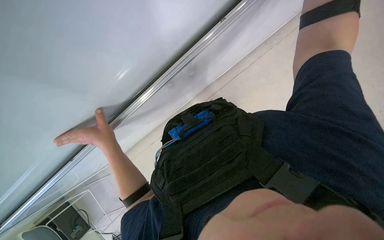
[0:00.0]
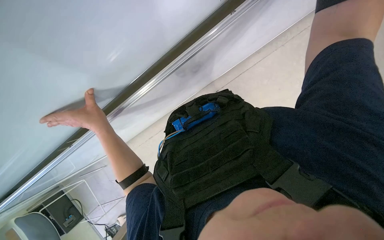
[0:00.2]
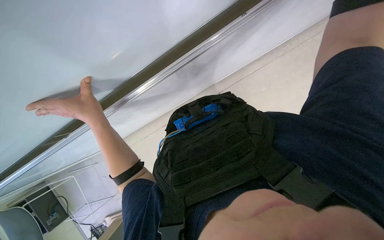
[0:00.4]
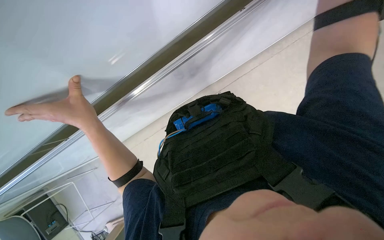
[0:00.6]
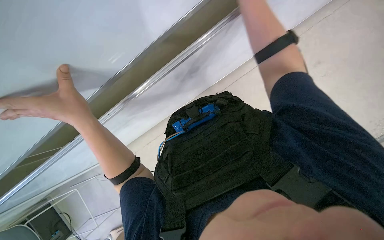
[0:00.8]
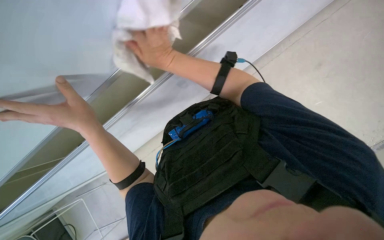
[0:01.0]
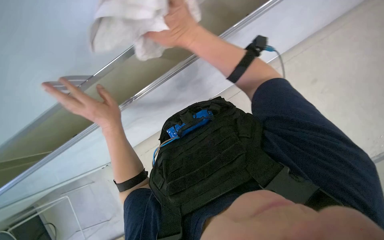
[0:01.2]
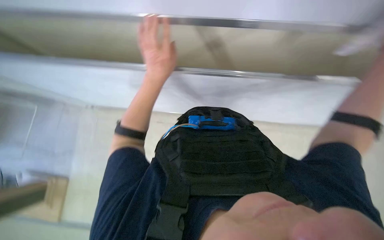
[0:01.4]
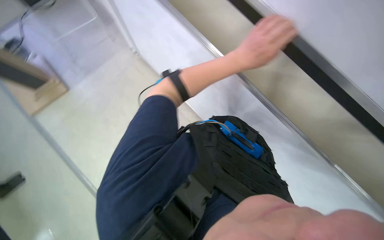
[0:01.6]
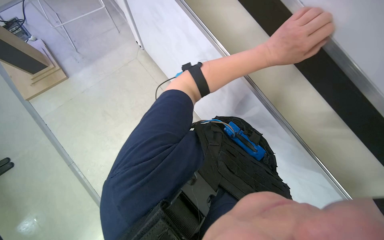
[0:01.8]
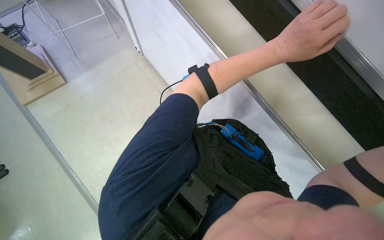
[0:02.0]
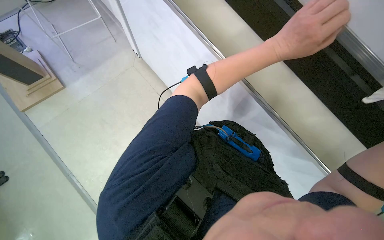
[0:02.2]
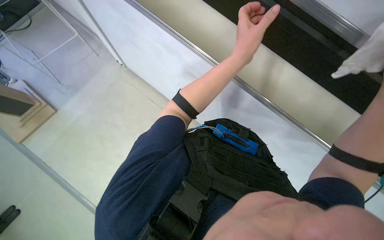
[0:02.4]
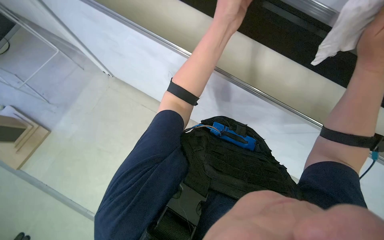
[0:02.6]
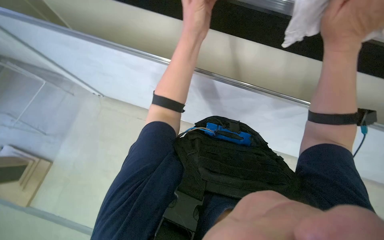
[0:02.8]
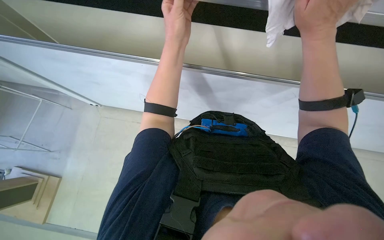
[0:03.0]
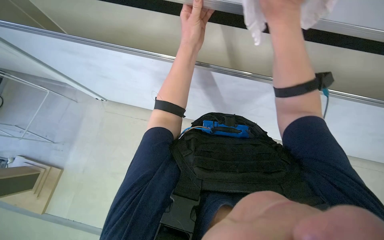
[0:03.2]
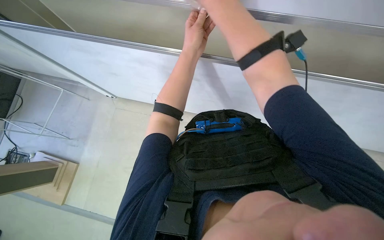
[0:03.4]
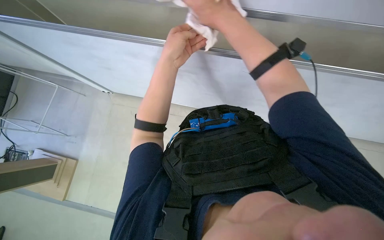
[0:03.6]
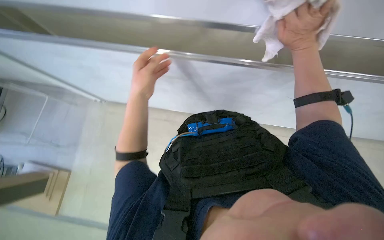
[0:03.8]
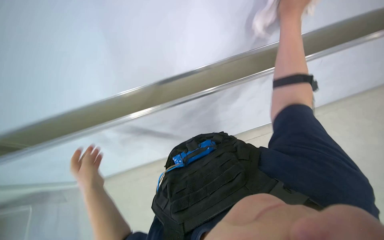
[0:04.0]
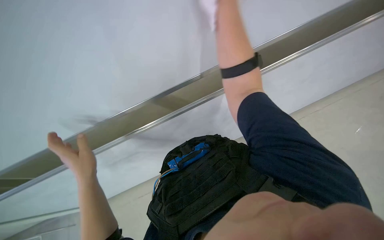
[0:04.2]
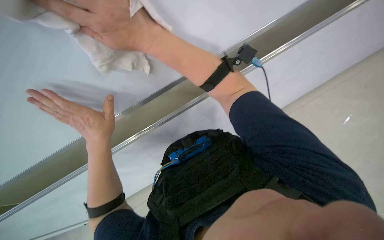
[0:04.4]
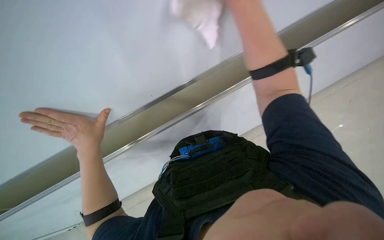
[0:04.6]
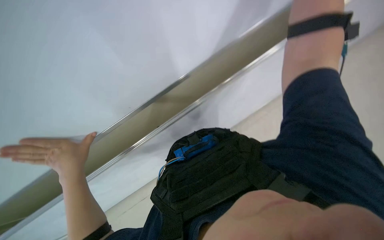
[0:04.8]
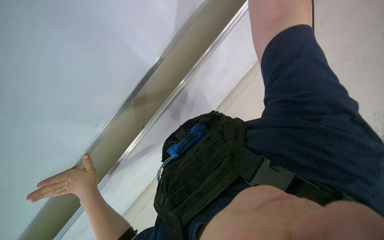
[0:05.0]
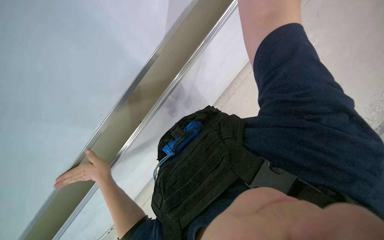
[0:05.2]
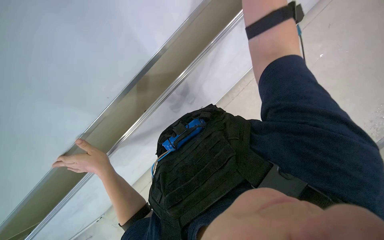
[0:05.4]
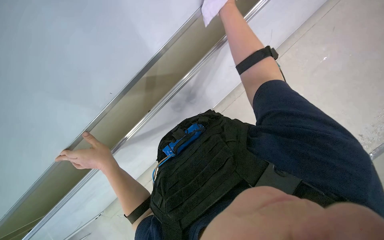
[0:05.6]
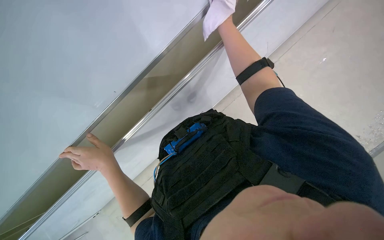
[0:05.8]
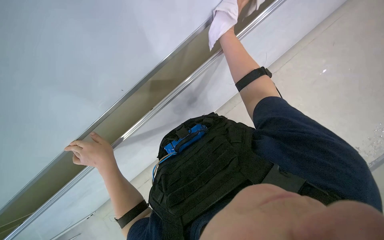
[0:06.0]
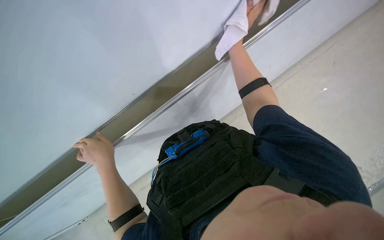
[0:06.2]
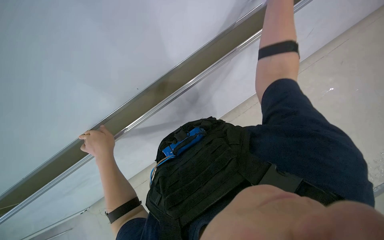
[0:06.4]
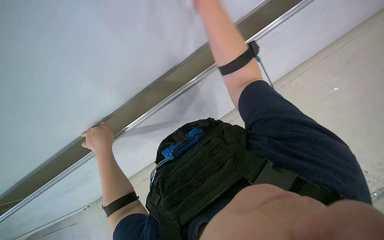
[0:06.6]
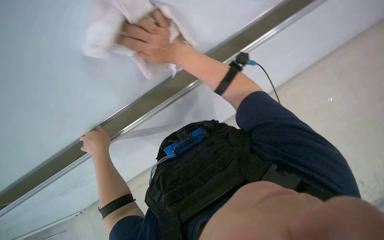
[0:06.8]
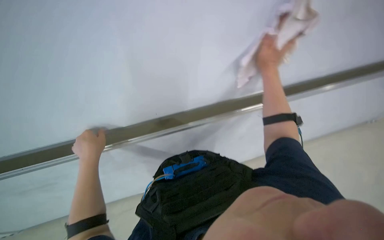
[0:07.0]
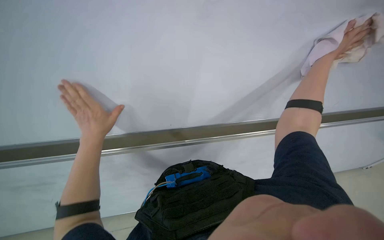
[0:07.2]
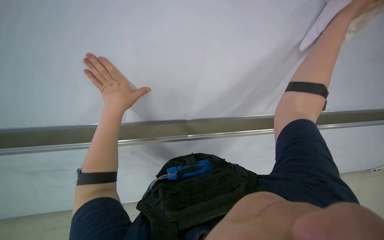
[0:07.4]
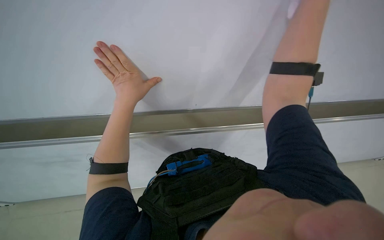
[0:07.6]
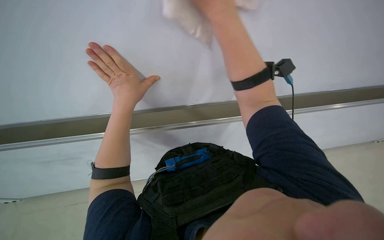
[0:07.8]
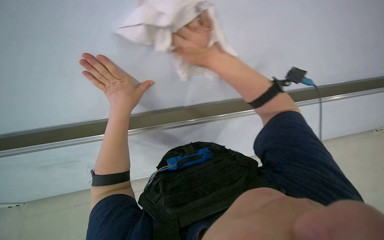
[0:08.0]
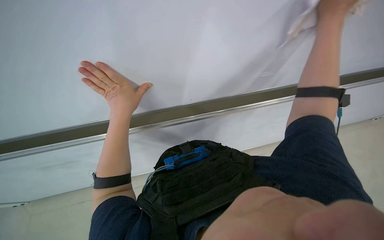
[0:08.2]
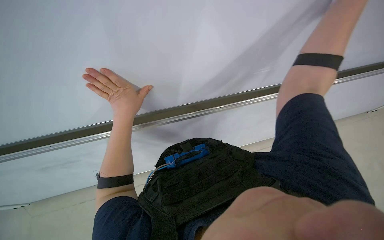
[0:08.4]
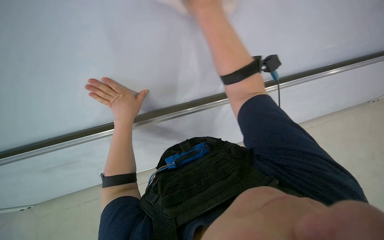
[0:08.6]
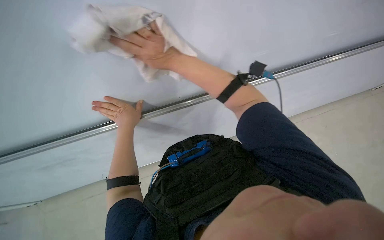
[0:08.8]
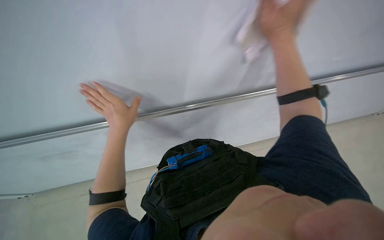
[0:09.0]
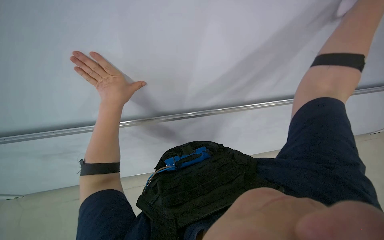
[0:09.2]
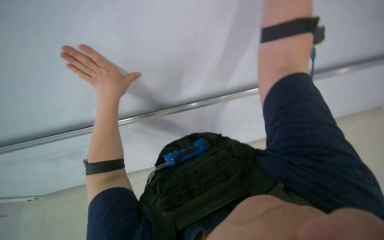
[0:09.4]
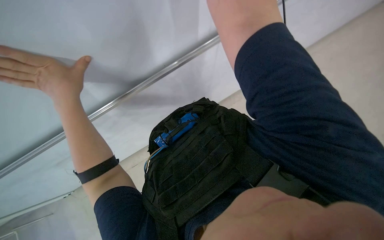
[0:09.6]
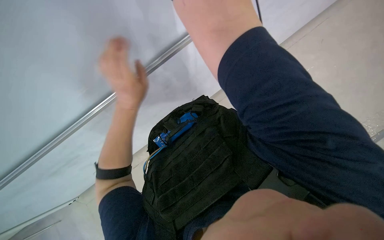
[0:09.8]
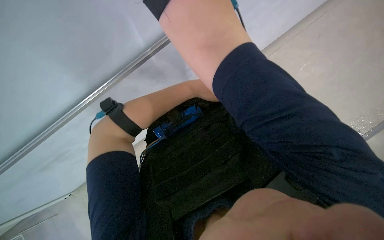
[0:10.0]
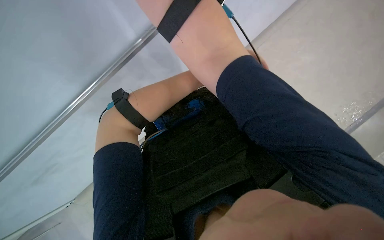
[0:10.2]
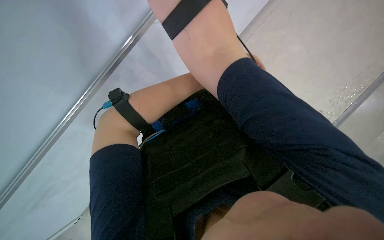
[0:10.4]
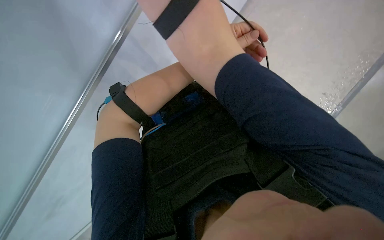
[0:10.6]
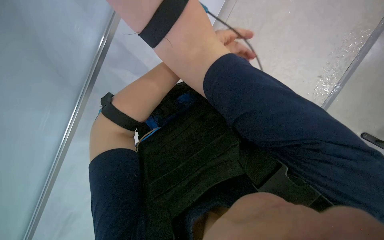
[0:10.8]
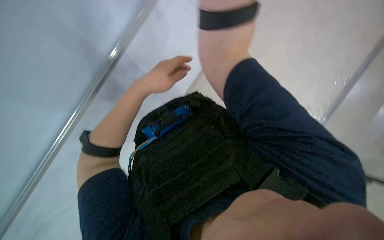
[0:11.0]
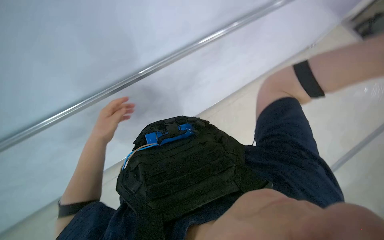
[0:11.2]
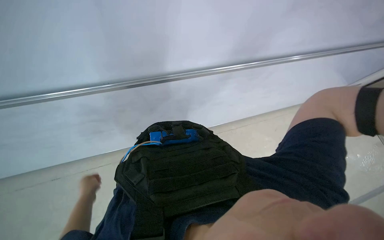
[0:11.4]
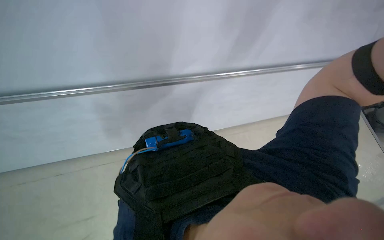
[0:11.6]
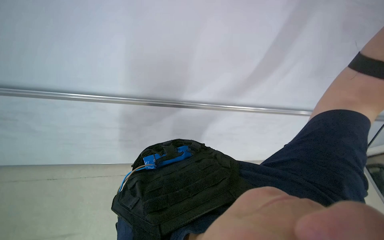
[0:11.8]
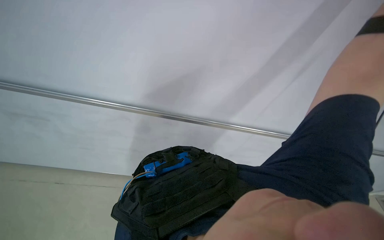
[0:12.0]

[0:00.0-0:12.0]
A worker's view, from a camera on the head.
Job: wiping surfaces.
The whole recording: Wiping board with cloth. The worker wipes a white board surface with a white cloth.
0:00.0 to 0:01.6: The scene rotates clockwise by about 55 degrees.
0:01.6 to 0:03.0: Everything in view rotates roughly 40 degrees counterclockwise.
0:03.0 to 0:04.4: The camera pitches upward, by roughly 15 degrees.
0:06.0 to 0:07.6: The view tips upward by roughly 20 degrees.
0:09.0 to 0:10.4: The camera pitches downward, by roughly 20 degrees.
0:10.4 to 0:12.0: The wearer looks approximately 45 degrees further upward.

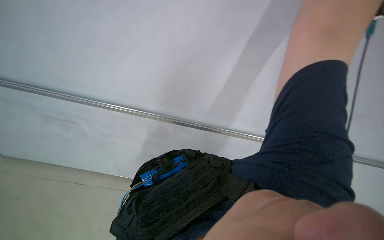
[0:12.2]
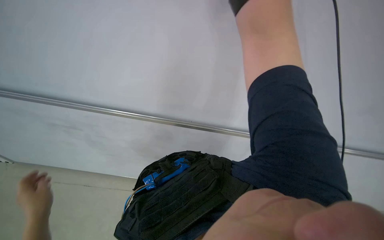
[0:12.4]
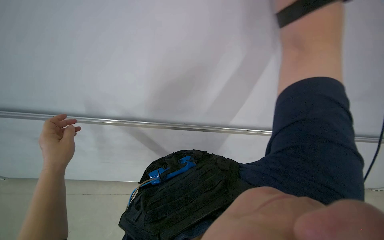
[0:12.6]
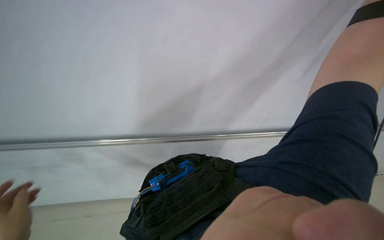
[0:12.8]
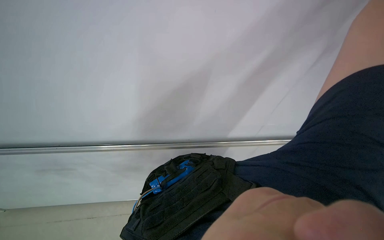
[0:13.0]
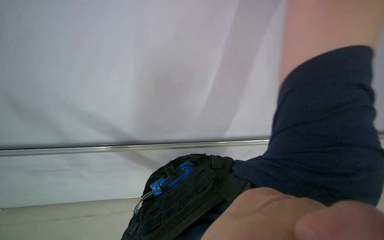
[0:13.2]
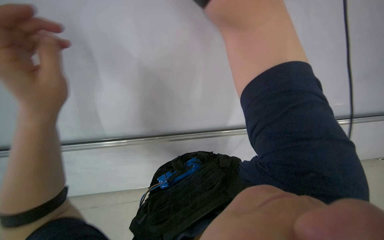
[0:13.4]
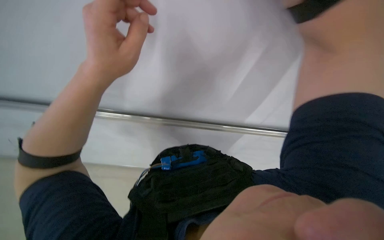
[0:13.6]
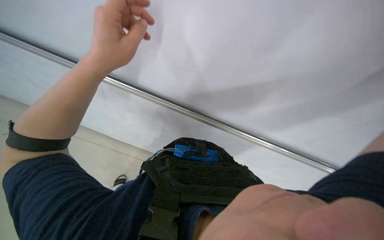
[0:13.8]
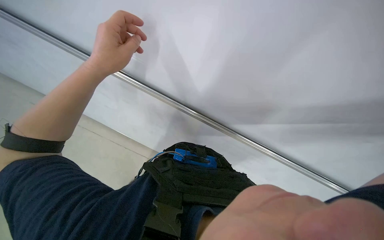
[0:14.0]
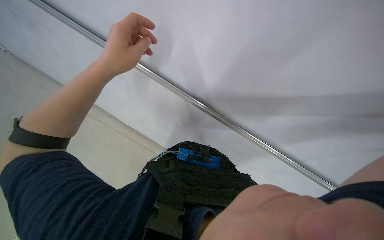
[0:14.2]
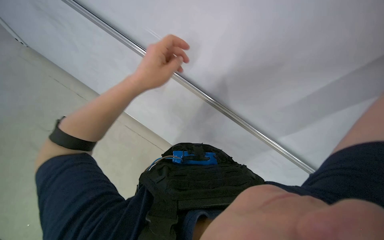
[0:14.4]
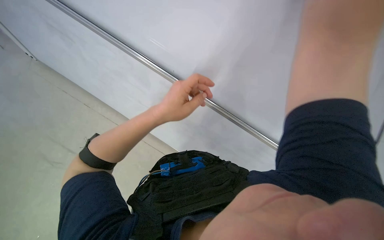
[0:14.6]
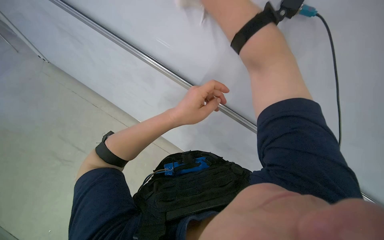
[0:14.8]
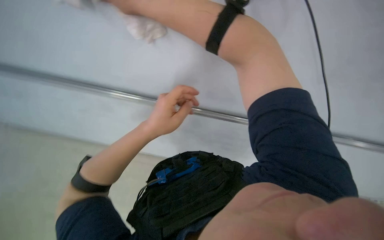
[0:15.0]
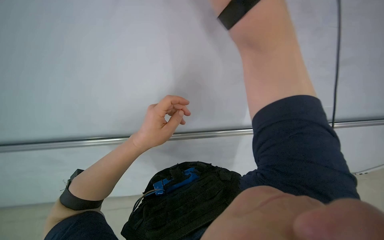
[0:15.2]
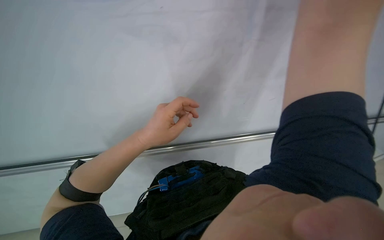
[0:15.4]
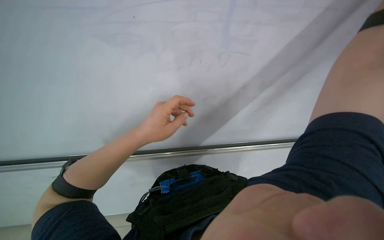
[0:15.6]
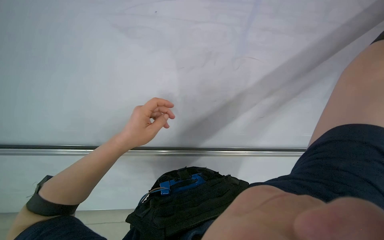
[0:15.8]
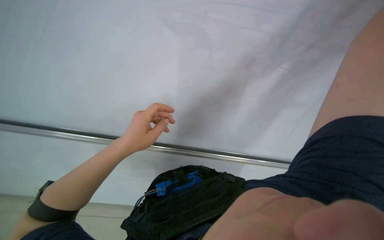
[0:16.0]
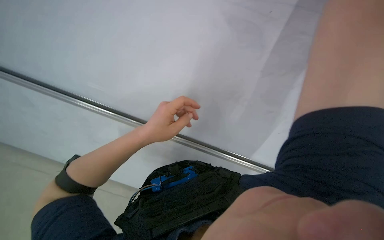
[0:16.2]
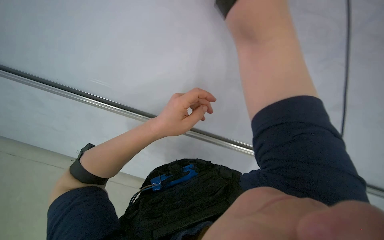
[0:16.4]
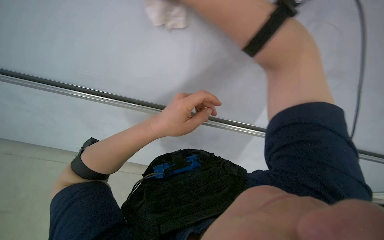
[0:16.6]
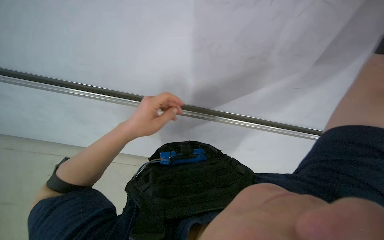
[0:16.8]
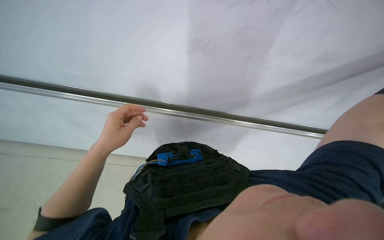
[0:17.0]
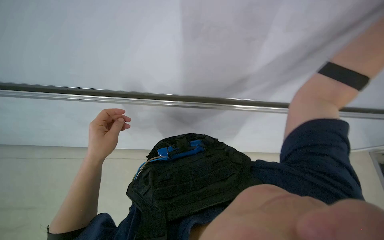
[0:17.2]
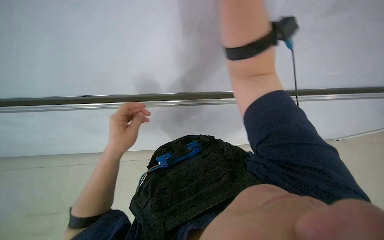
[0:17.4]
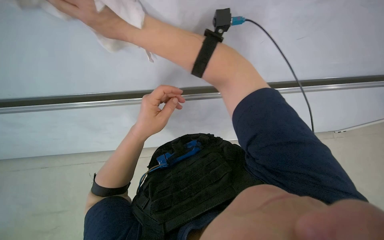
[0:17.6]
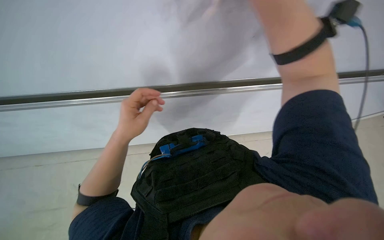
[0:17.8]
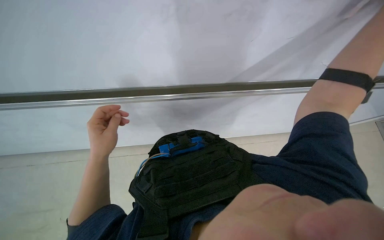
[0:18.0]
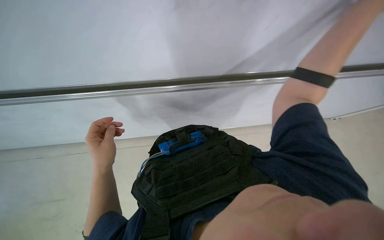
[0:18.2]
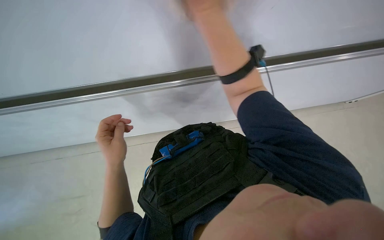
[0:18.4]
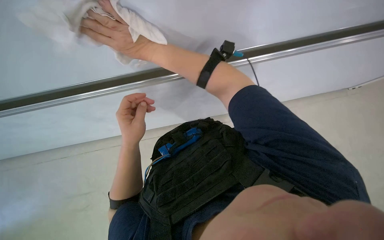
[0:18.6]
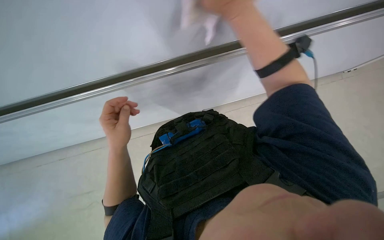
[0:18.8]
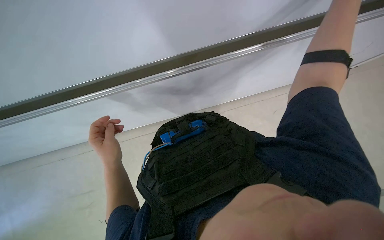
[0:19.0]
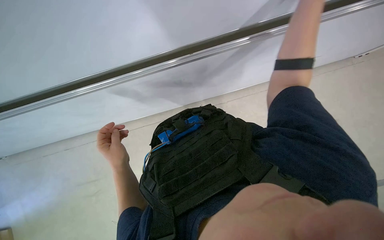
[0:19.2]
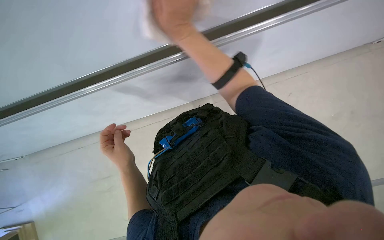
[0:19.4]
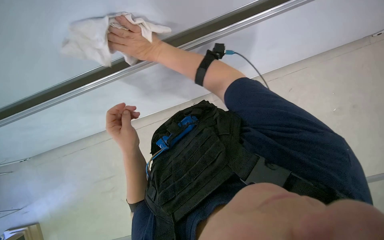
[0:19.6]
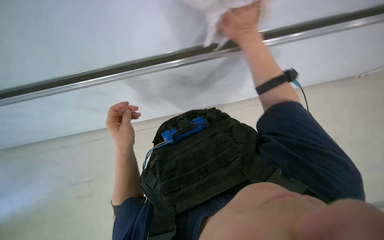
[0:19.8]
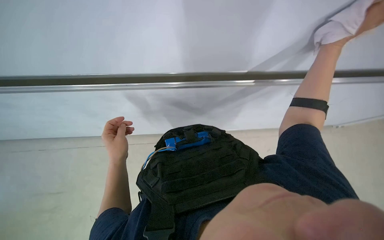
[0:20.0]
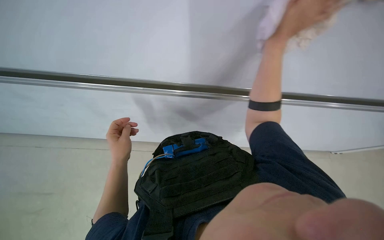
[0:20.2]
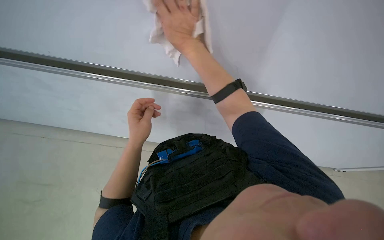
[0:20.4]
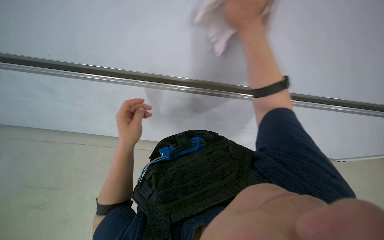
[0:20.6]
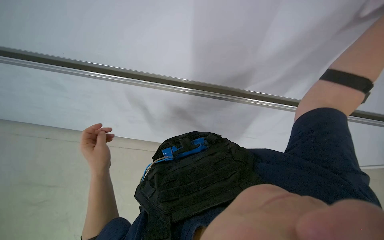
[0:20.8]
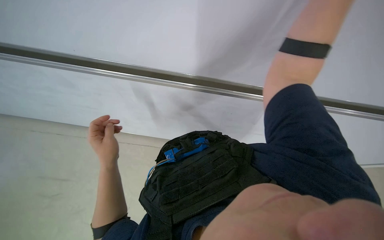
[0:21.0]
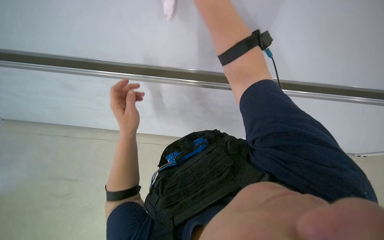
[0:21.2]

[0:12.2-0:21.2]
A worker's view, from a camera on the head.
Job: wiping surfaces.
The whole recording: Wiping board with cloth. The worker wipes a white board surface with a white cloth.
0:12.2 to 0:13.8: The view tips downward by roughly 15 degrees. The scene turns some 35 degrees clockwise in the picture.
0:15.2 to 0:16.6: The left hand is displaced nearer to the camera by some 10 cm.
0:16.6 to 0:18.2: The view tilts roughly 15 degrees downward. The left hand moves left and right over about 20 cm, changing direction 2 times.
0:18.2 to 0:19.8: The left hand moves to the right, roughly 10 cm.
